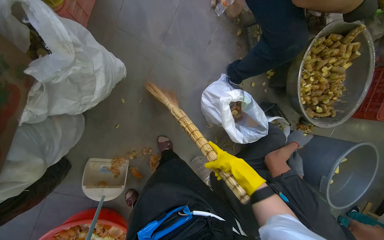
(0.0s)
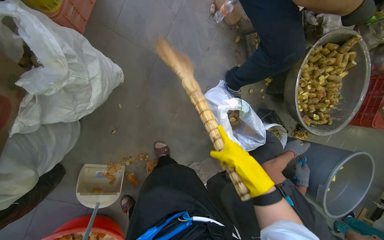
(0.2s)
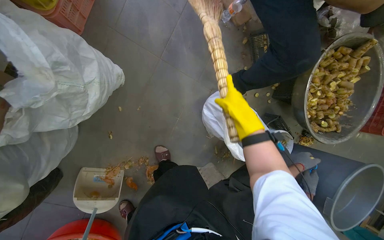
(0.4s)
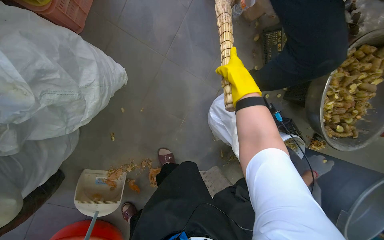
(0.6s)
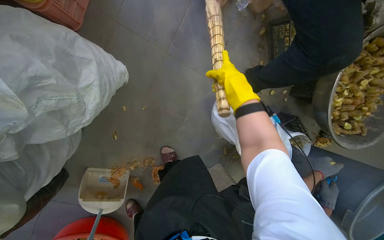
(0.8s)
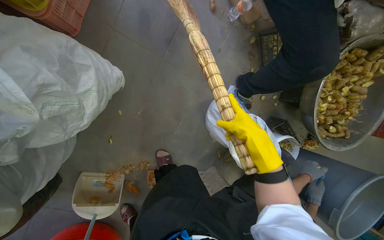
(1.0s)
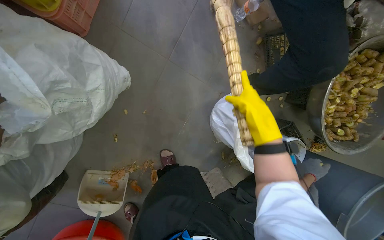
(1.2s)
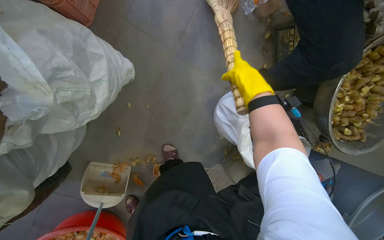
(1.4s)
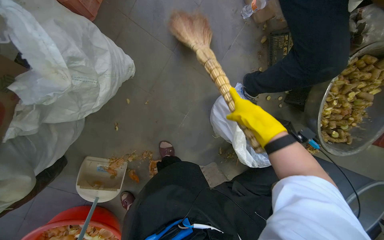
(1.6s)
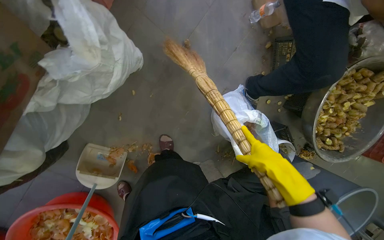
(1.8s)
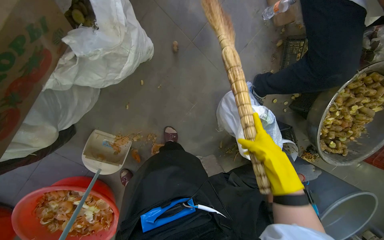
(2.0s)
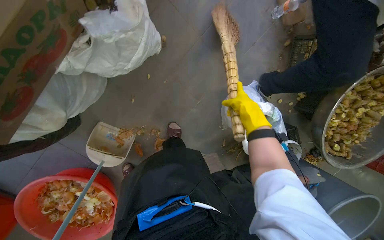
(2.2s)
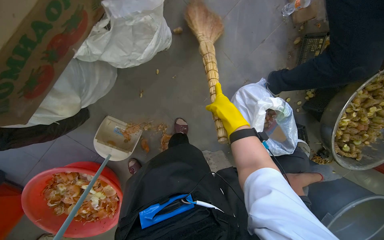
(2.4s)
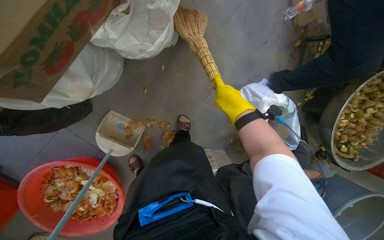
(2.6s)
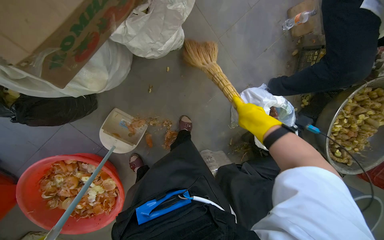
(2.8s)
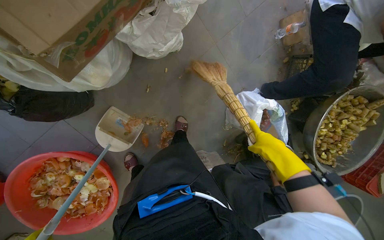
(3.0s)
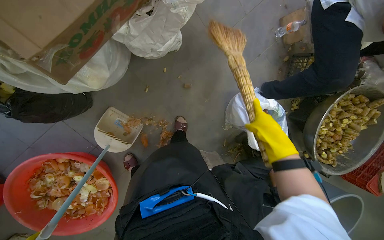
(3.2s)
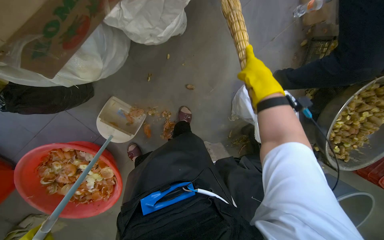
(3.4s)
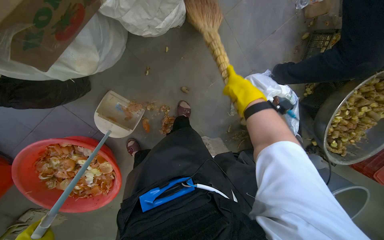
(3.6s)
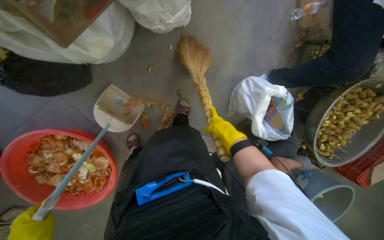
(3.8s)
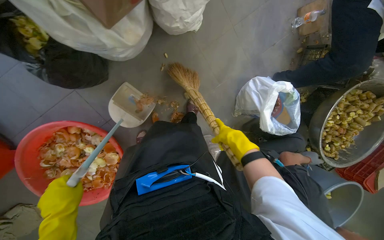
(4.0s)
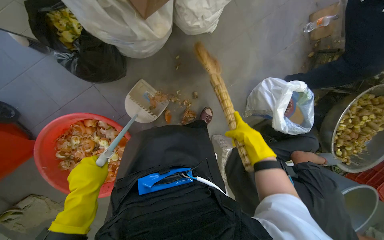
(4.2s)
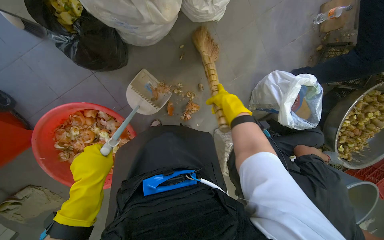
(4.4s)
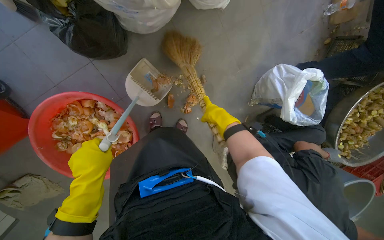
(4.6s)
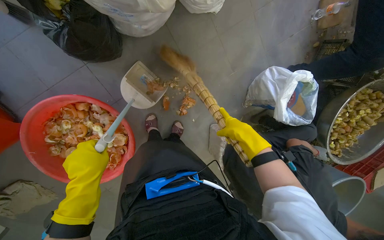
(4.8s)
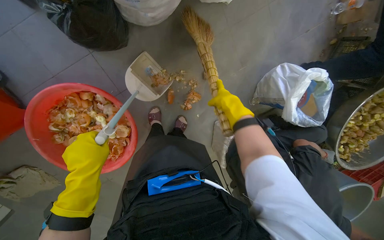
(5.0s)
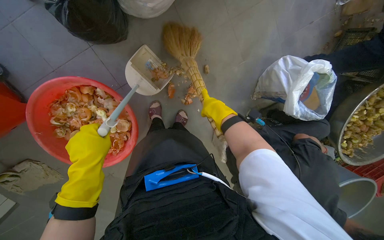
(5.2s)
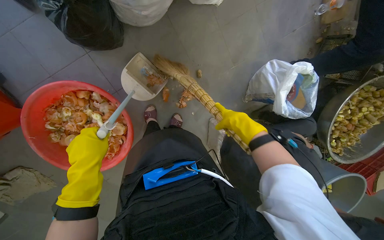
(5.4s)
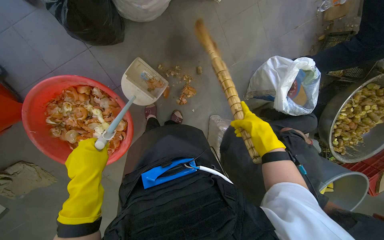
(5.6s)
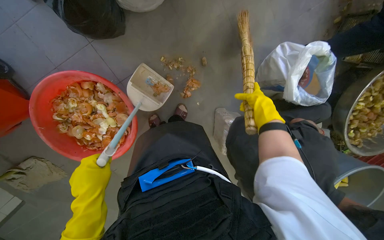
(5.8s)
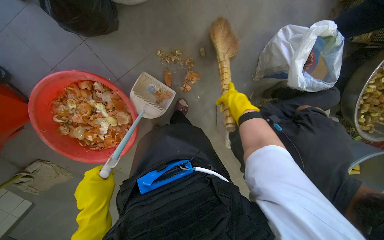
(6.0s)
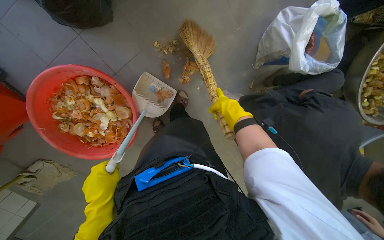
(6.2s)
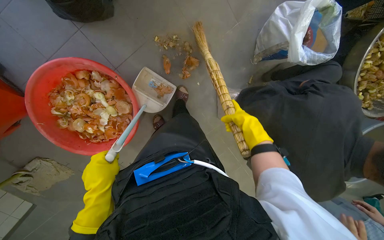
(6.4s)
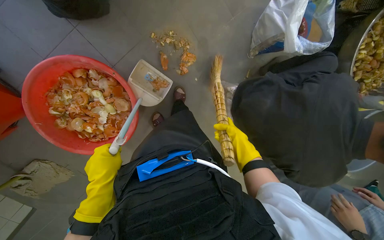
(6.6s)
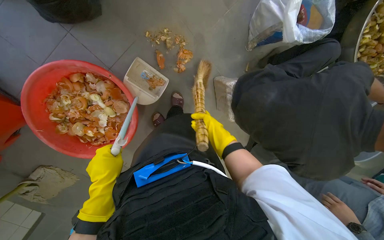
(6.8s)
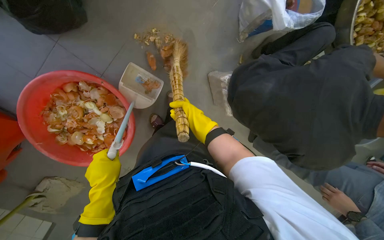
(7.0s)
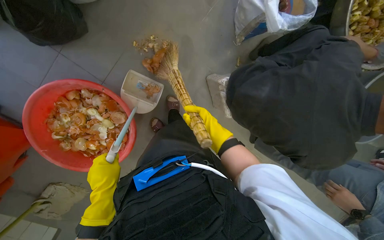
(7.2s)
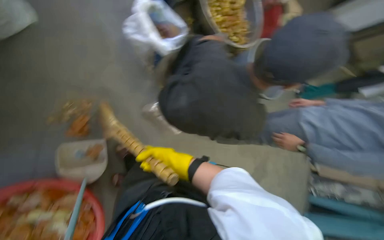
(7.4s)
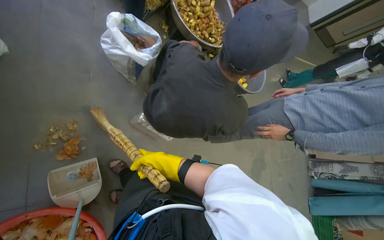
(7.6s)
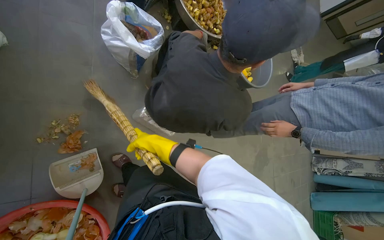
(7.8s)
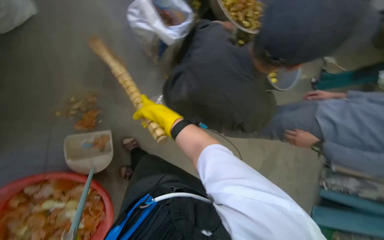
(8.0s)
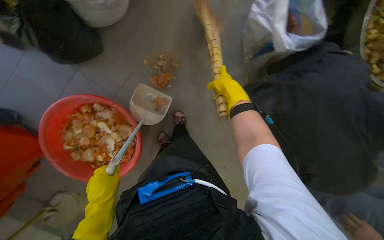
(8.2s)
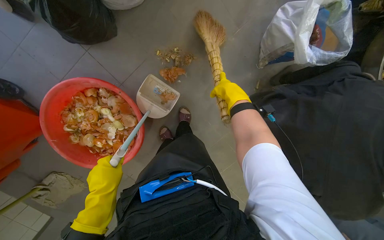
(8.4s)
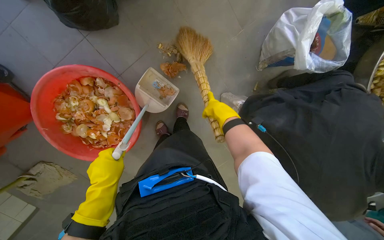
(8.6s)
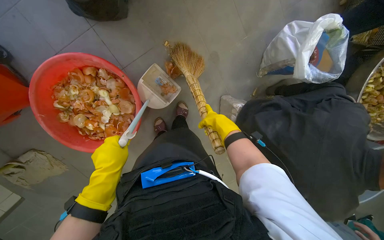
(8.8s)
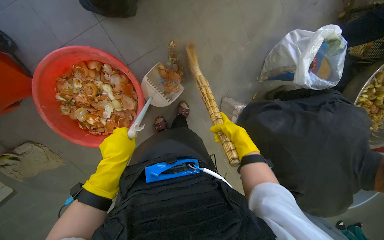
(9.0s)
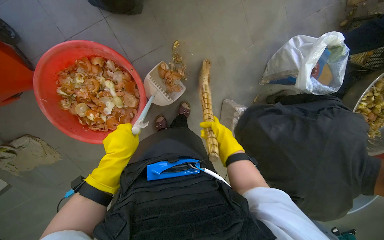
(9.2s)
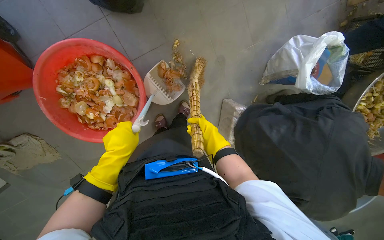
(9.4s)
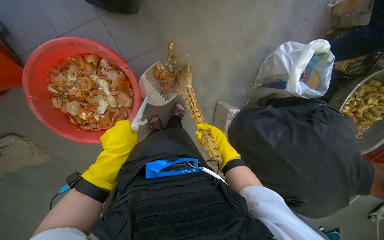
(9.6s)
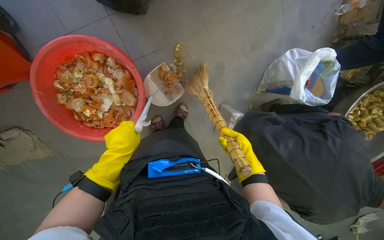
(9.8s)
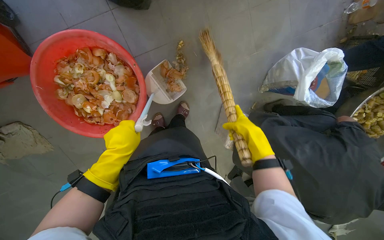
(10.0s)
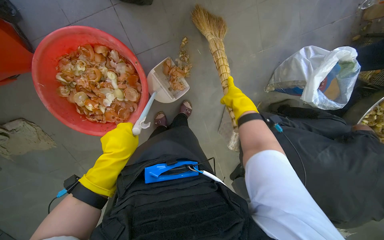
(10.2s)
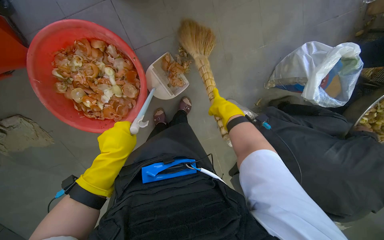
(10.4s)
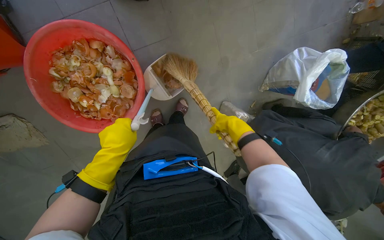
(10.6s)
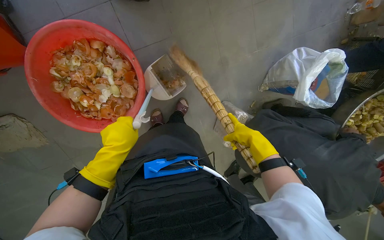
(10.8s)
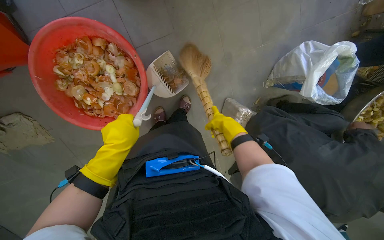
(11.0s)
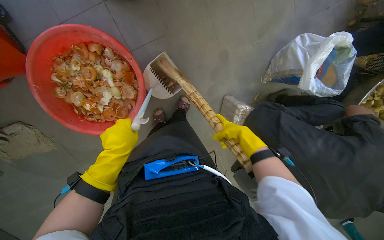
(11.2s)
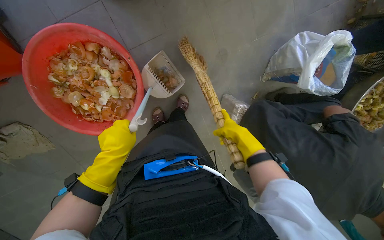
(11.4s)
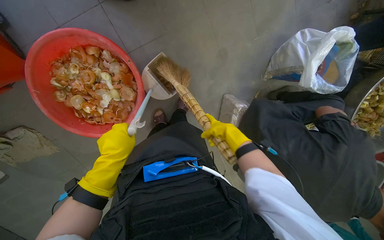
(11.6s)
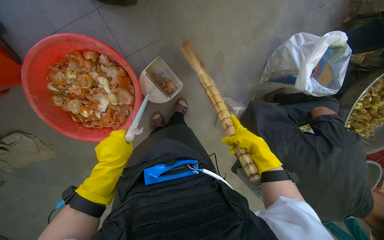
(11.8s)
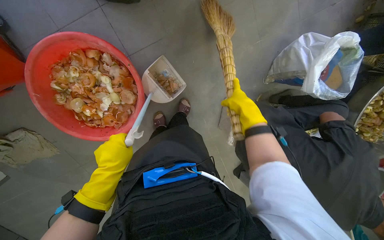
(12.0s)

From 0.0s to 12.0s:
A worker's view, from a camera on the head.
Job: sweeping floor.
The whole recording: Sweeping kitchen floor. The worker sweeps vegetable peels and debris from the kitchen floor into a bucket.
From 0.0s to 1.6s: The right hand moves up and down the picture over approximately 25 cm, changing direction 3 times.
From 1.6s to 3.0s: The right hand swings up and down the picture, about 15 cm each way, with 2 reversals.
From 3.0s to 4.4s: The right hand moves up and down the picture over some 20 cm, changing direction 2 times.
From 4.4s to 6.0s: The left hand is displaced down the picture by some 20 cm. Meanwhile the right hand travels to the right and back again, approximately 15 cm each way.
From 6.0s to 7.6s: The head rotates some 60 degrees to the right.
From 7.6s to 9.0s: The head rotates roughly 65 degrees to the left.
From 9.0s to 10.4s: The right hand moves up the picture, approximately 15 cm.
From 10.4s to 12.0s: The right hand goes down the picture and returns, some 15 cm each way.

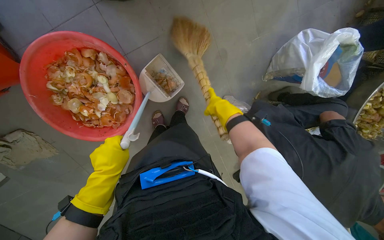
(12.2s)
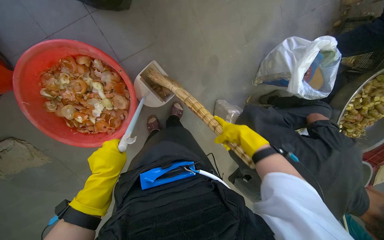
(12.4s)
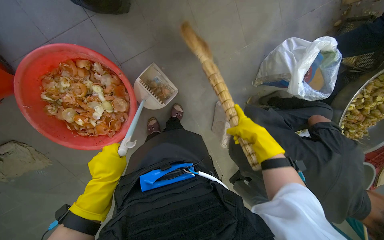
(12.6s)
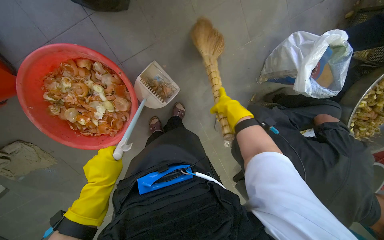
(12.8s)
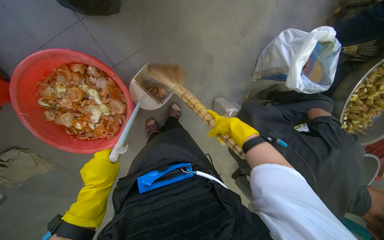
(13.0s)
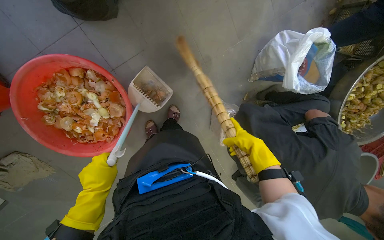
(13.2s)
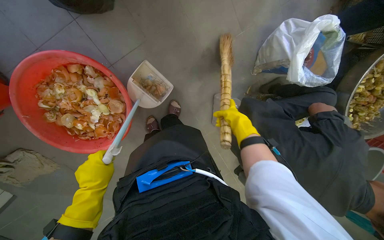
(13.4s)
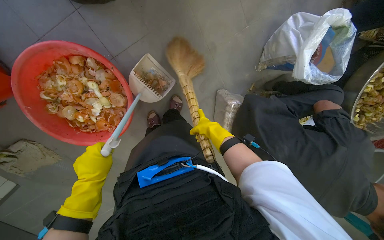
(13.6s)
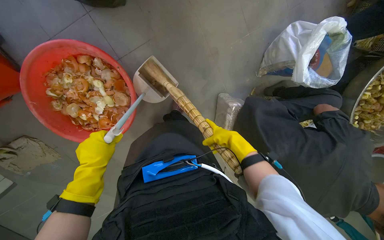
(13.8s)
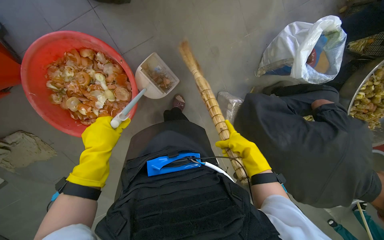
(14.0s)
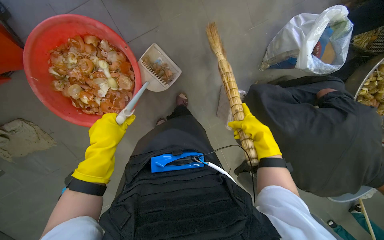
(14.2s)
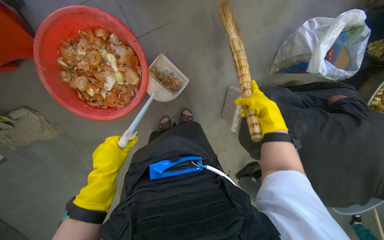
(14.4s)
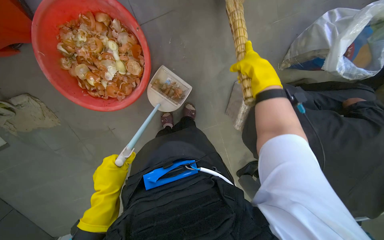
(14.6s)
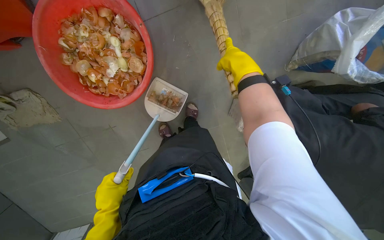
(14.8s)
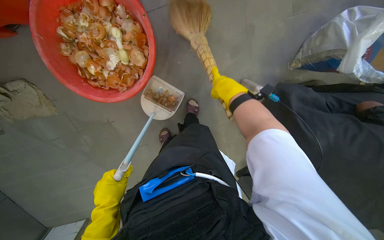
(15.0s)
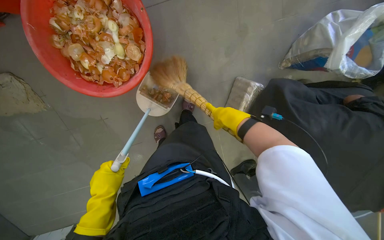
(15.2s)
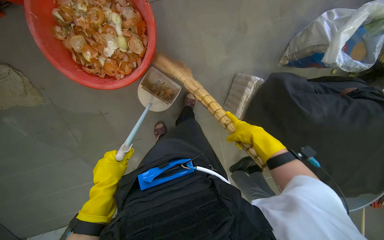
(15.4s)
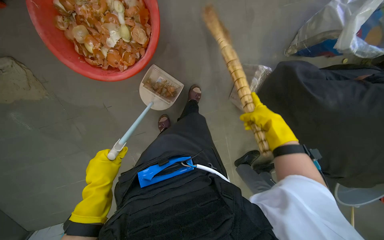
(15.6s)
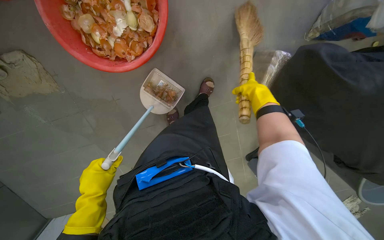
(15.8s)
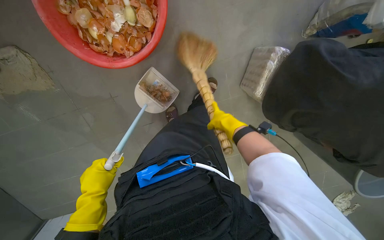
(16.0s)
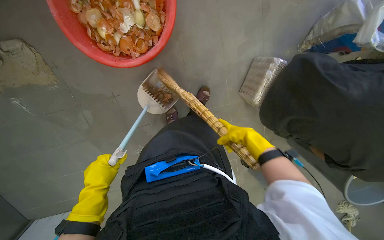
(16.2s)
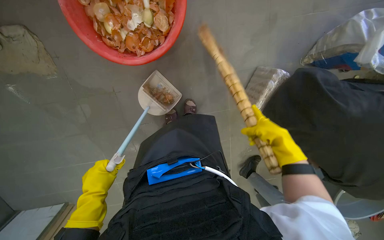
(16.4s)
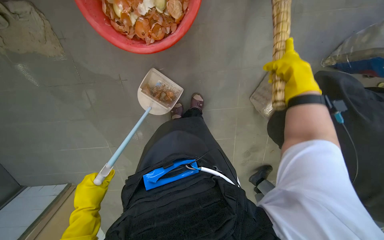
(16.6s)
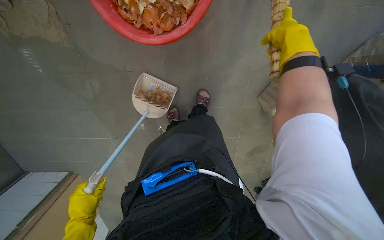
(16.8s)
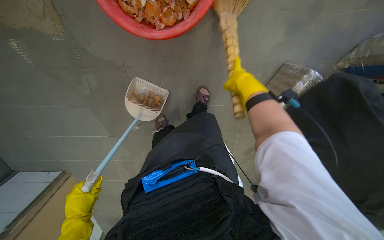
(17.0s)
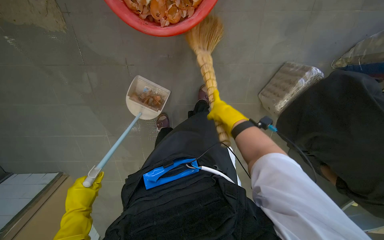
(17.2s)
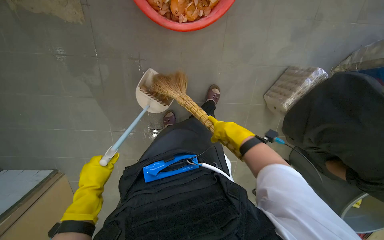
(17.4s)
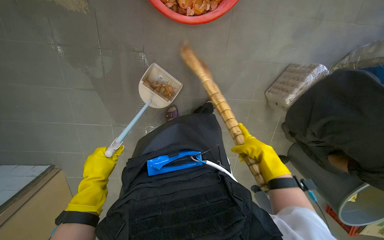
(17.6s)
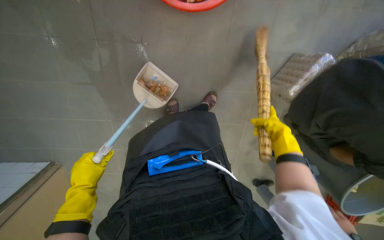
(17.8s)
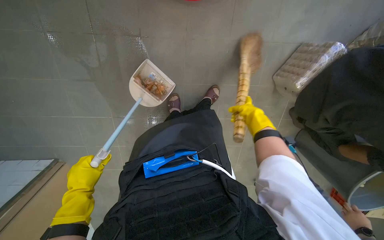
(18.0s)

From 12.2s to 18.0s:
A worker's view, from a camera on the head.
Job: sweeping floor.
The whole recording: Sweeping kitchen floor. The worker sweeps vegetable peels and debris from the kitchen floor into a bucket.
From 12.2s to 13.6s: The right hand moves up and down the picture over some 15 cm, changing direction 2 times.
From 13.6s to 15.0s: The left hand goes about 30 cm down the picture.
From 15.0s to 16.6s: The right hand goes up and down the picture, roughly 20 cm each way, reversing 3 times. Meanwhile the left hand is displaced to the left by approximately 15 cm.
From 16.6s to 18.0s: The right hand moves up and down the picture over roughly 30 cm, changing direction 2 times.

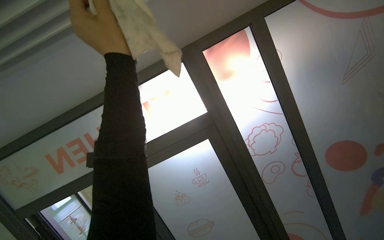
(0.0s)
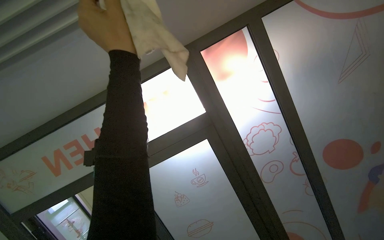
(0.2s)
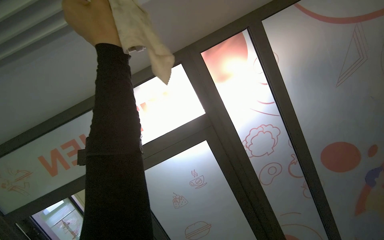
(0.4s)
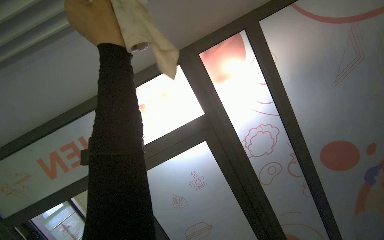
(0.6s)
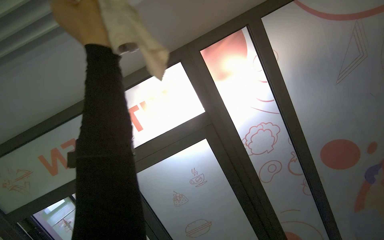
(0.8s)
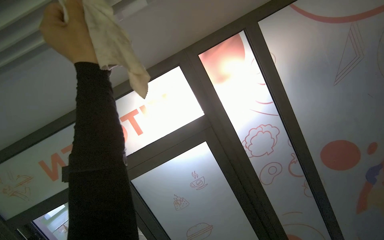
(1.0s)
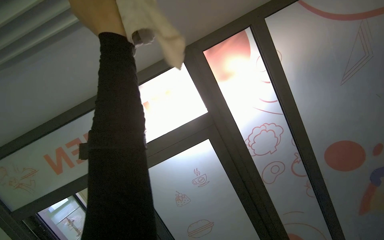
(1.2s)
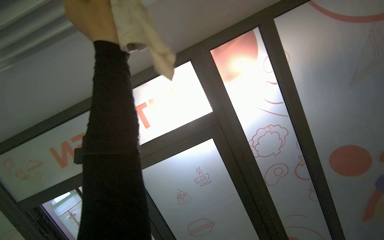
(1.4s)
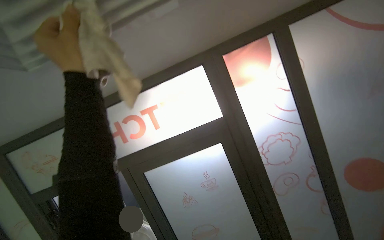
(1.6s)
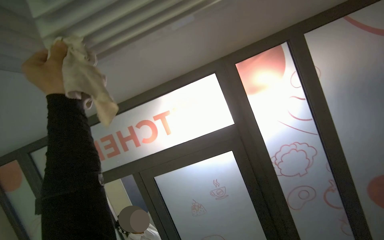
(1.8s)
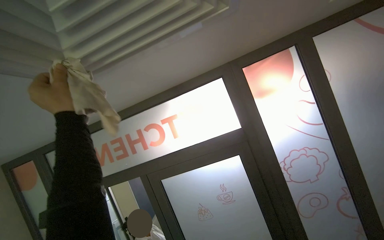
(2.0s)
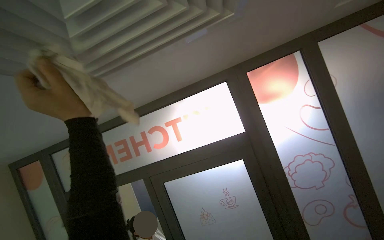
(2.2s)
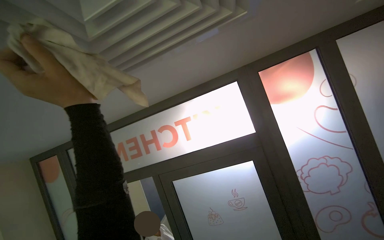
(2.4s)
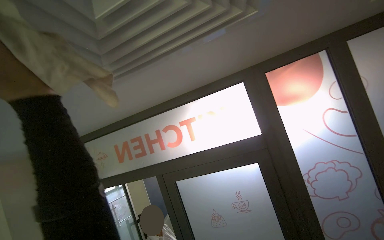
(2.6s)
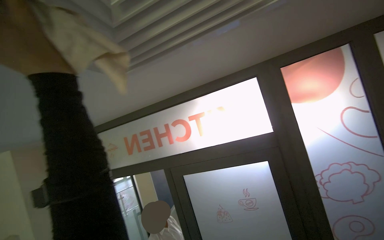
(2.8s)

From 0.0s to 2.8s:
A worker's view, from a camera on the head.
Job: wiping surfaces.
The whole recording: Wiping ceiling vents. The worker wipes the ceiling vents with a cloth.
From 1.4s to 2.8s: The view swings roughly 20 degrees to the left.
